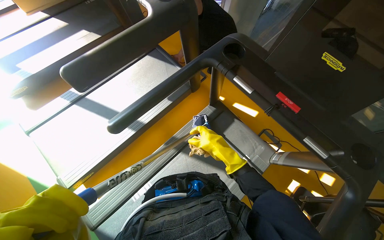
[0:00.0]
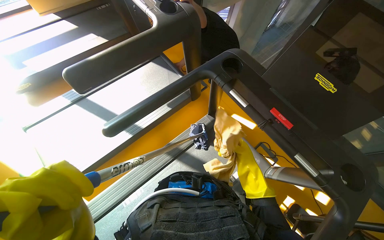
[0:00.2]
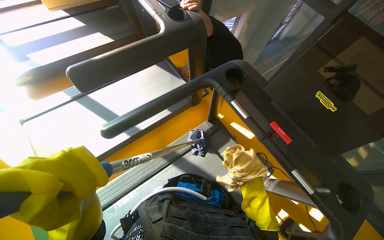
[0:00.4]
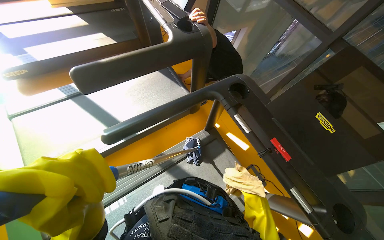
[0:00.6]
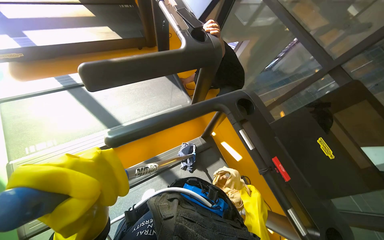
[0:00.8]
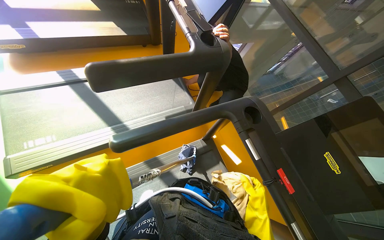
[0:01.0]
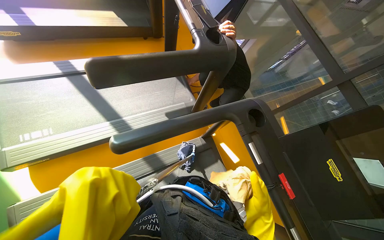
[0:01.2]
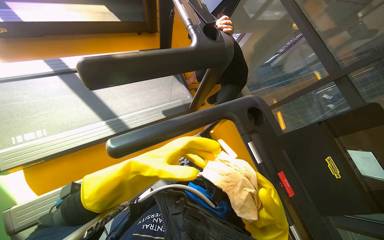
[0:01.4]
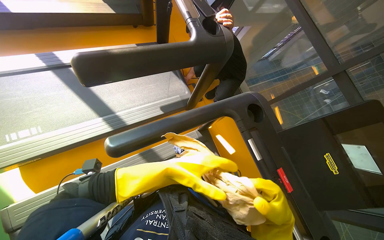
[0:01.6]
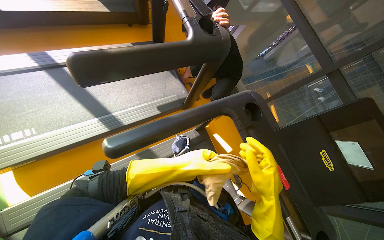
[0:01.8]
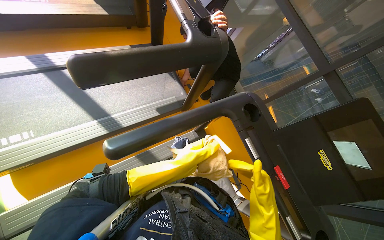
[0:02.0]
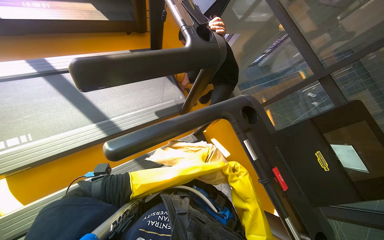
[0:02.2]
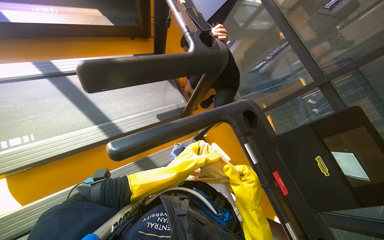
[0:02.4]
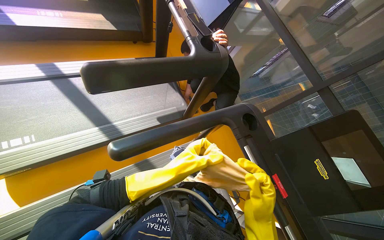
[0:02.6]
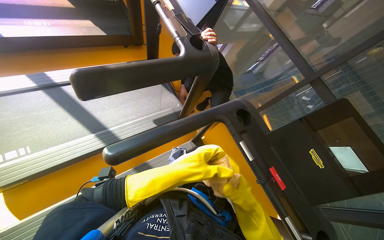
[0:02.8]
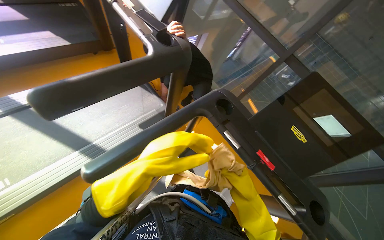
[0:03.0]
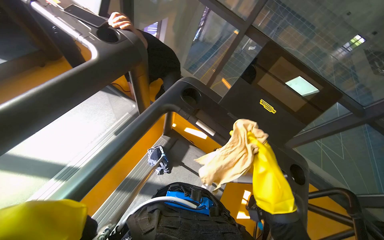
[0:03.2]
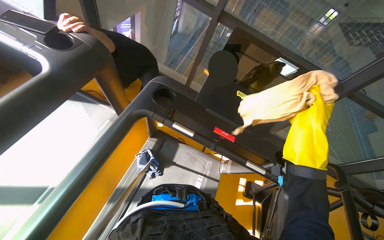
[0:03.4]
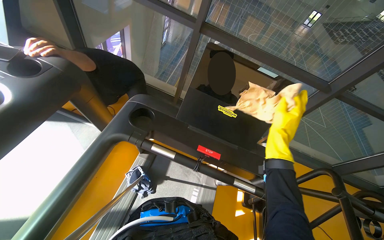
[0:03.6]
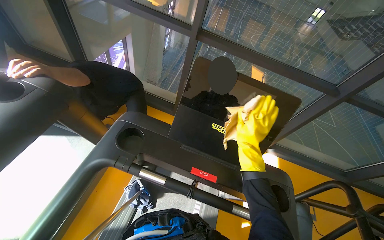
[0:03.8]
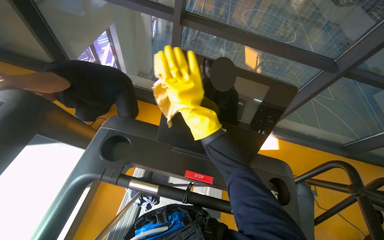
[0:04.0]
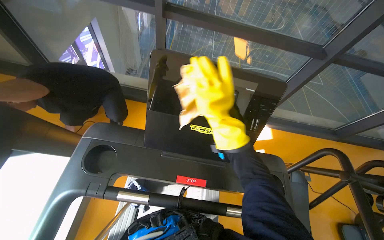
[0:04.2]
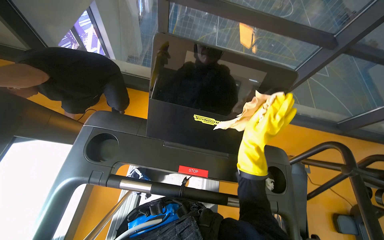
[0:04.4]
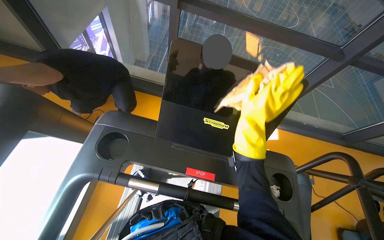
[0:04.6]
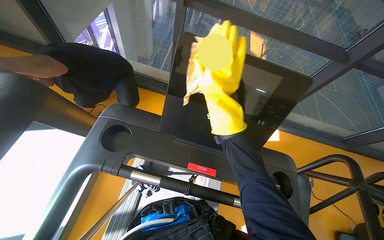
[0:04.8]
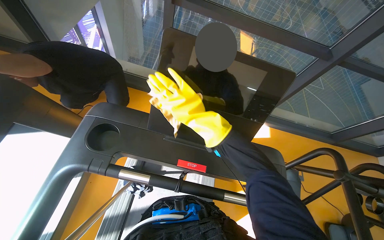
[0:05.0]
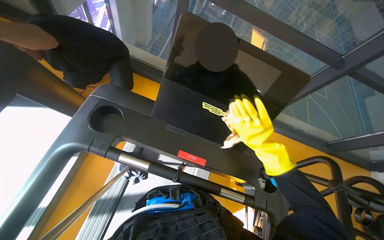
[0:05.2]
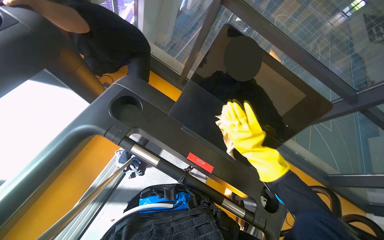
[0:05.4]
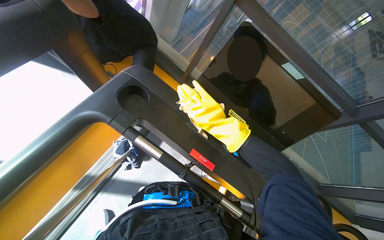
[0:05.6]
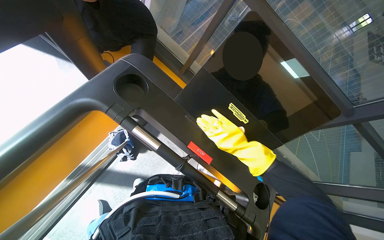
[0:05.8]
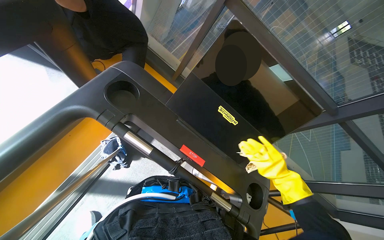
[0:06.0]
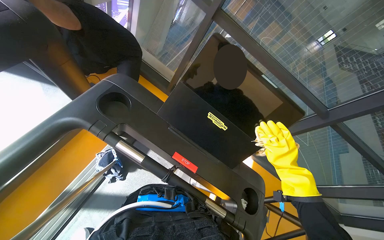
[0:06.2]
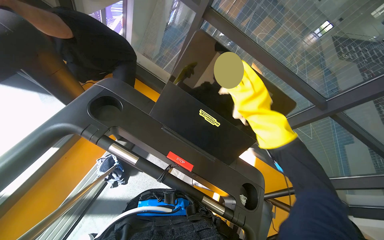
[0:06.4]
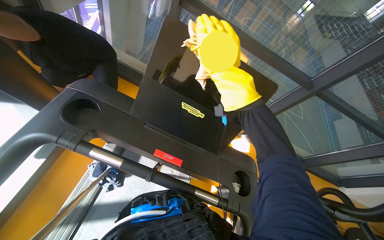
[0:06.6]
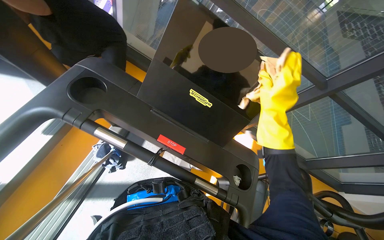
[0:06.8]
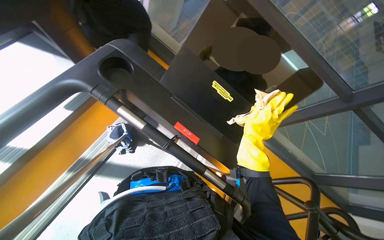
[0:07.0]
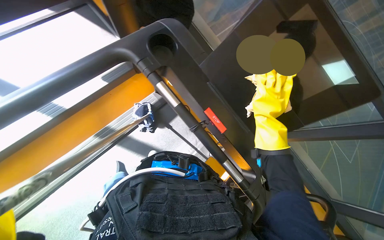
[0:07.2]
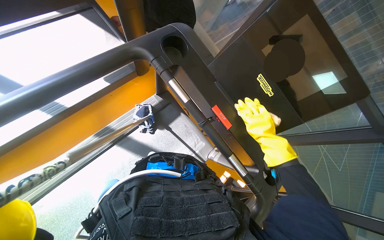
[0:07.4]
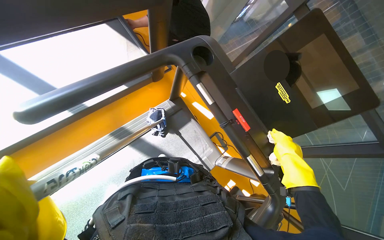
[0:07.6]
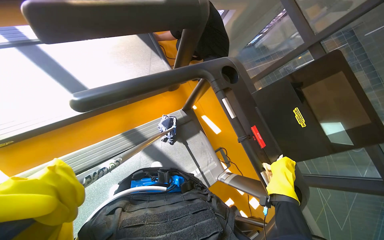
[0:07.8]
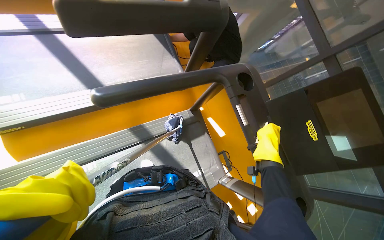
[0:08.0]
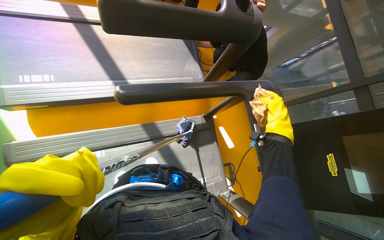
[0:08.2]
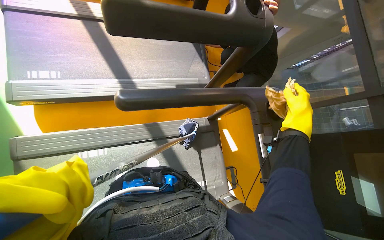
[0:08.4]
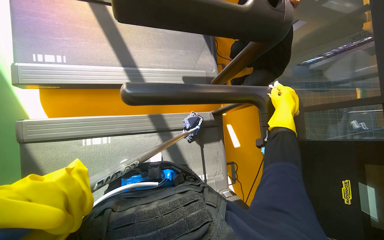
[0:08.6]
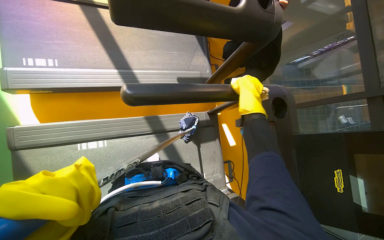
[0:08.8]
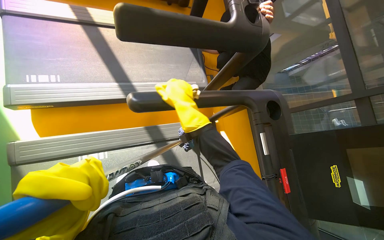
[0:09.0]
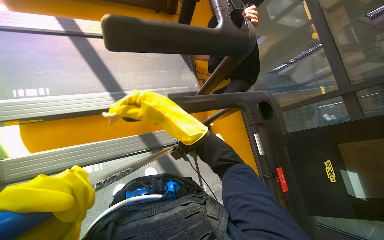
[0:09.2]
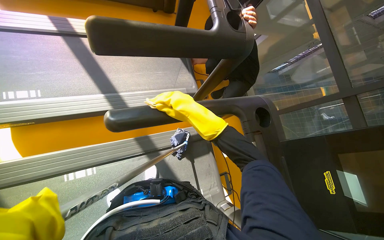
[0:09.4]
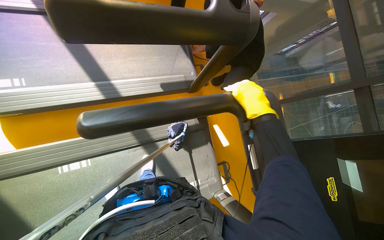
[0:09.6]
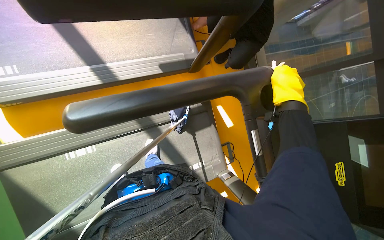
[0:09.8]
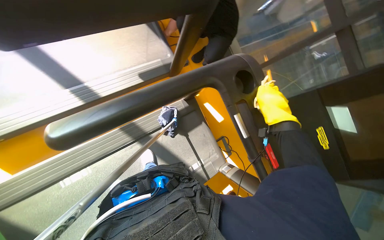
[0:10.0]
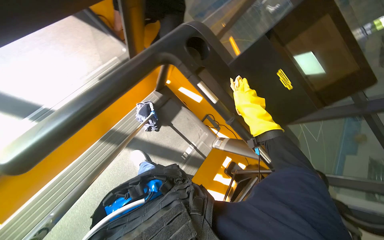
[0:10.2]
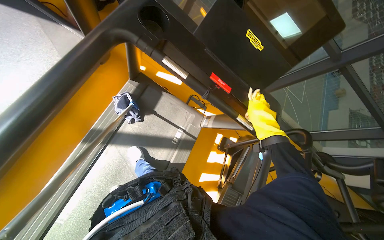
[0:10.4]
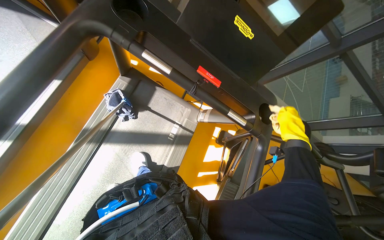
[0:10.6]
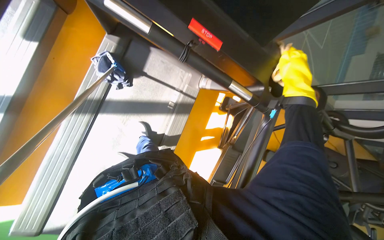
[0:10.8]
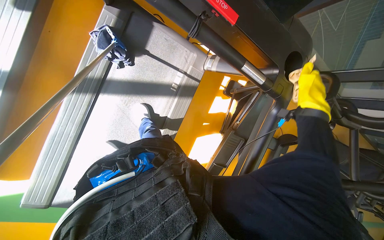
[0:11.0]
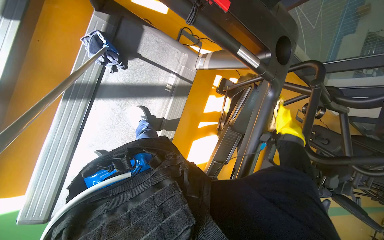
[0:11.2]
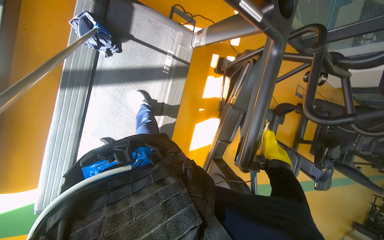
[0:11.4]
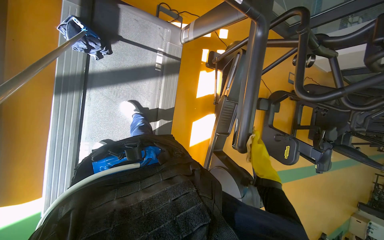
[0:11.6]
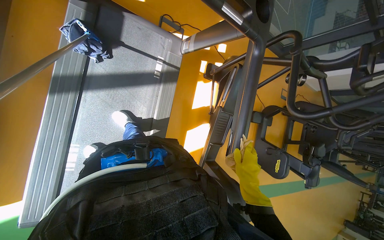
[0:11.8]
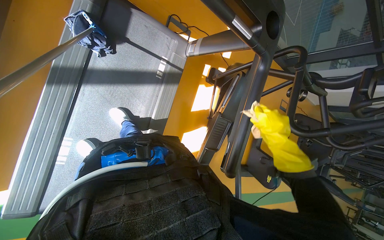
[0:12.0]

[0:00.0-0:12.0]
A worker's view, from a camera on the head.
Job: wiping surfaces.
The whole recording: Cleaning gym equipment. The worker cleans various gym machines, including a stair climber and stationary bikes, using a long-handled tool and a cloth.
0:03.0 to 0:04.4: The head travels about 50 cm. The wearer looks roughly 15 degrees further downward. Everything in view rotates approximately 40 degrees counterclockwise.
0:04.4 to 0:06.0: The scene turns roughly 25 degrees clockwise in the picture.
0:06.0 to 0:07.6: The wearer's head swings about 25 degrees to the left.
0:09.0 to 0:10.4: The wearer looks about 50 degrees further to the right. The view tips downward by about 20 degrees.
0:10.4 to 0:12.0: The camera pitches downward, by some 30 degrees.

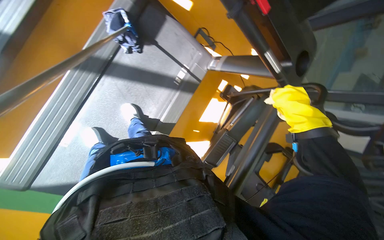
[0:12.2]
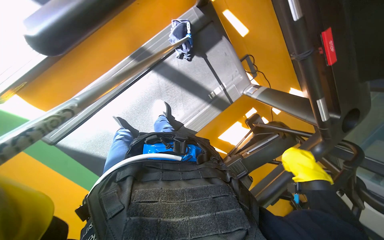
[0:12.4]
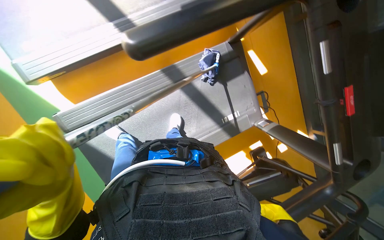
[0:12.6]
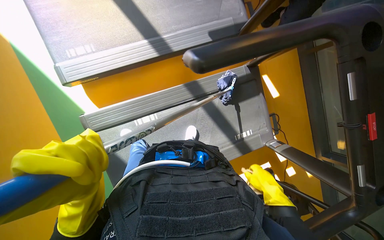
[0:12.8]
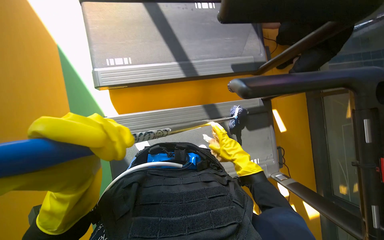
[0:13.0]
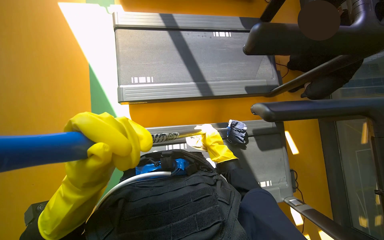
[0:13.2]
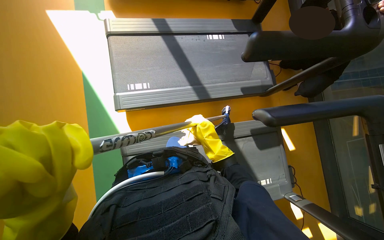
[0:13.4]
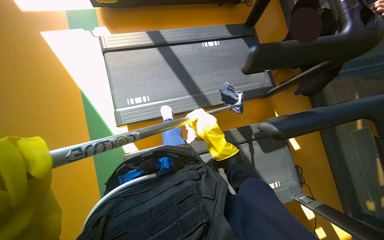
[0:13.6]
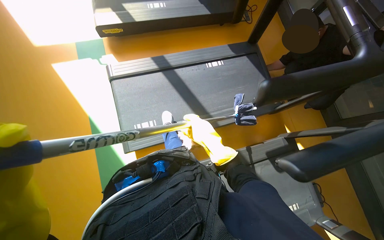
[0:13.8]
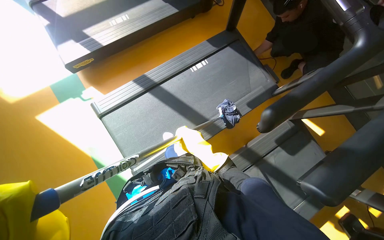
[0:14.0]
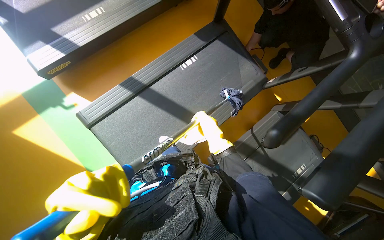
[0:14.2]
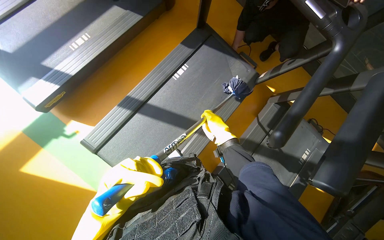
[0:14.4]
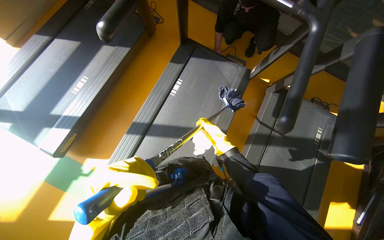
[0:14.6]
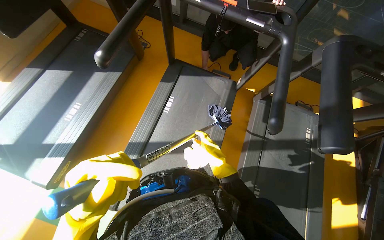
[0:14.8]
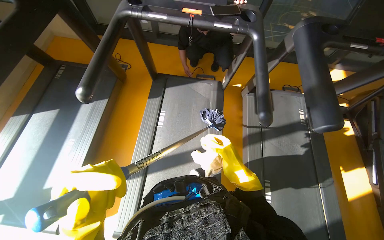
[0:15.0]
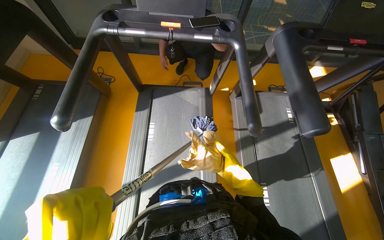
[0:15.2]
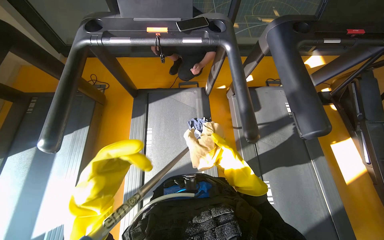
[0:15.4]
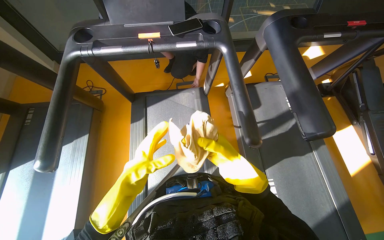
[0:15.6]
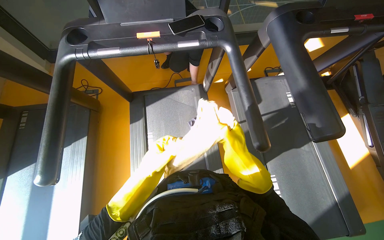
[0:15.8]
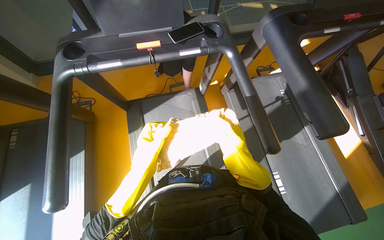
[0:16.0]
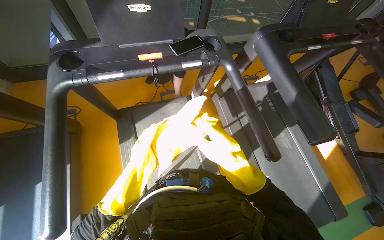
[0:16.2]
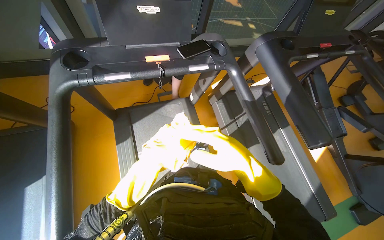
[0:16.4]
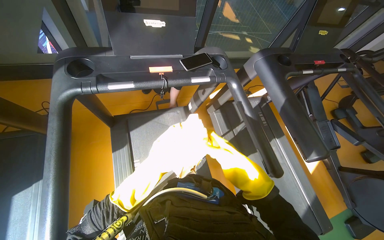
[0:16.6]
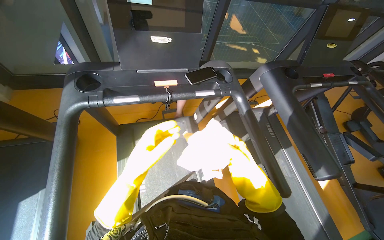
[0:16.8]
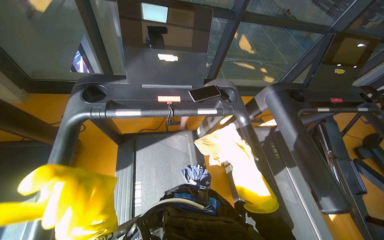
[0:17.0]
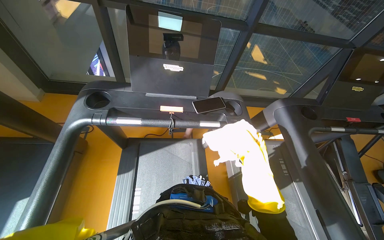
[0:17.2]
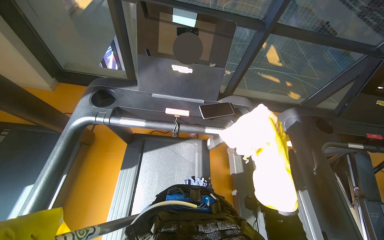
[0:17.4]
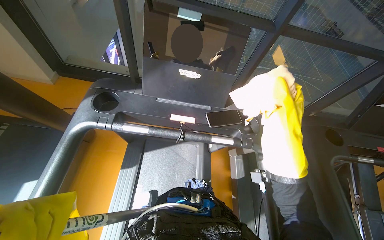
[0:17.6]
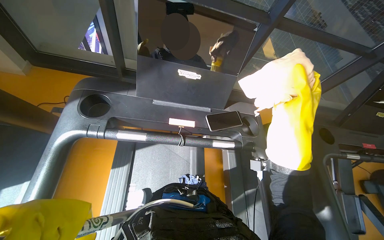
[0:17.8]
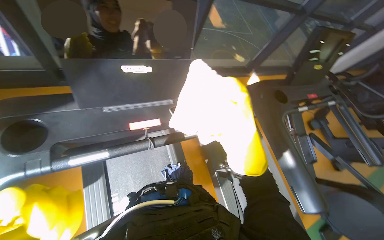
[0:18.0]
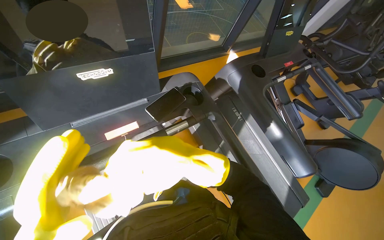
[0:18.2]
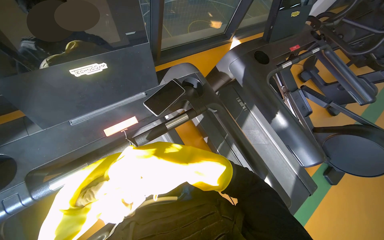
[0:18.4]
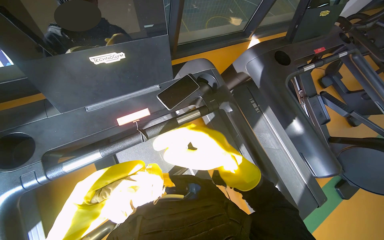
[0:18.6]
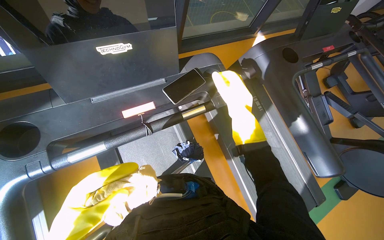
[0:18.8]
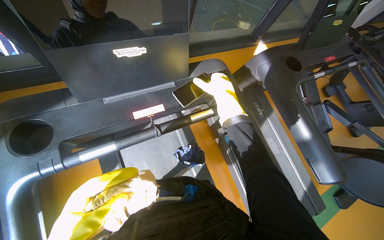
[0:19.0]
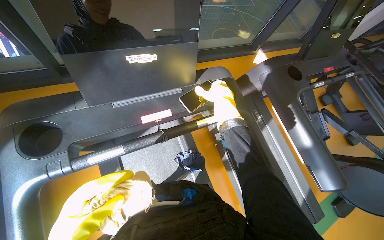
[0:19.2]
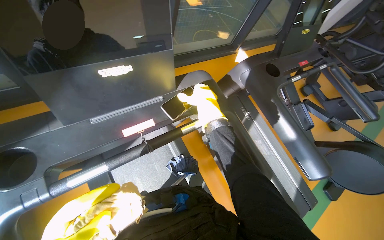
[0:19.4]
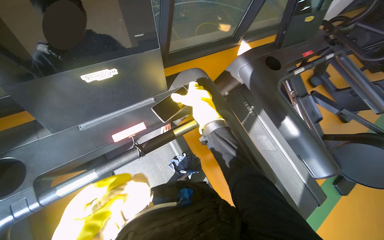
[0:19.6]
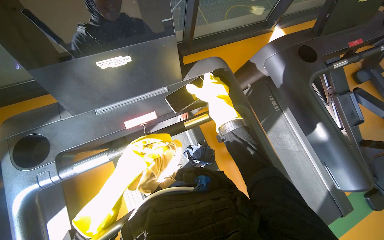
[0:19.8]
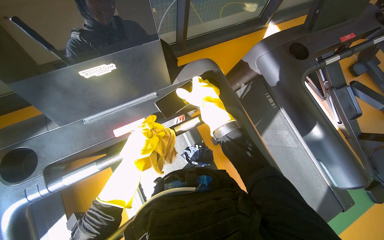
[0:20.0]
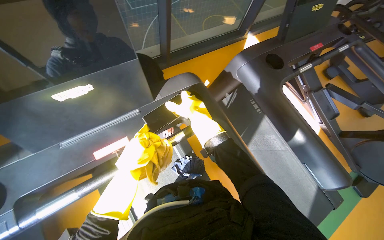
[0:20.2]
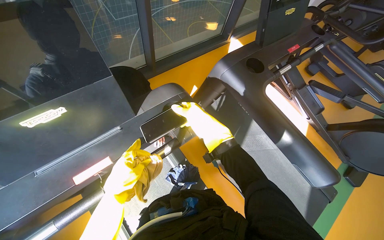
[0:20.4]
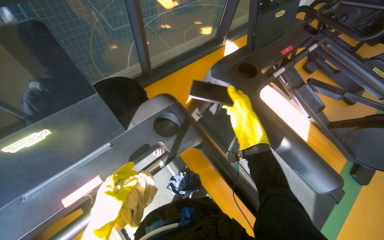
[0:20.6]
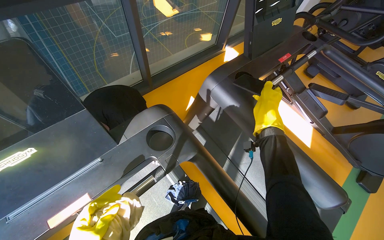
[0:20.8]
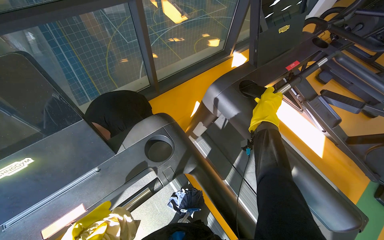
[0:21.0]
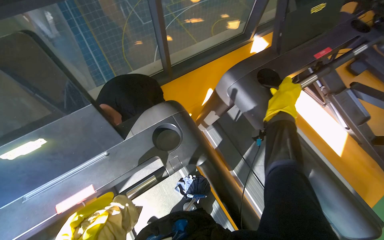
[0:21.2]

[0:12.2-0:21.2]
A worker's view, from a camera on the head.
Job: wiping surfaces.
The whole recording: Cleaning gym equipment. The worker cleans various gym machines, including a stair climber and stationary bikes, using a long-handled tool and a cloth.
0:12.2 to 0:13.8: The wearer moves approximately 40 cm. The wearer looks about 40 degrees further to the left. The camera pitches upward, by about 30 degrees.
0:13.8 to 0:15.2: The wearer moves approximately 40 cm. The head turns to the right by roughly 75 degrees.
0:15.2 to 0:16.6: The head turns to the right by some 20 degrees. The right hand travels nearer to the camera by roughly 10 cm.
0:19.8 to 0:21.2: The right hand moves to the right, about 35 cm.
